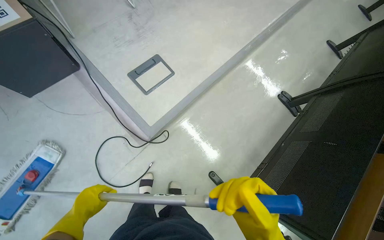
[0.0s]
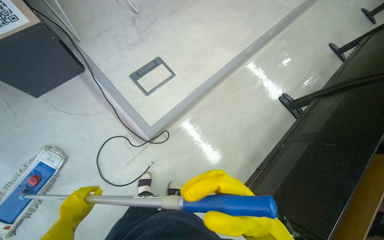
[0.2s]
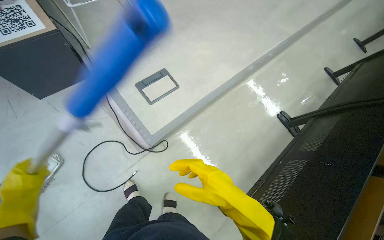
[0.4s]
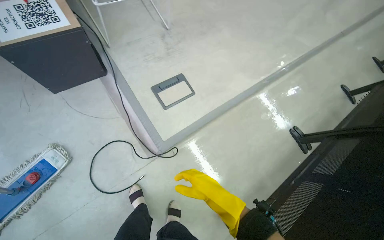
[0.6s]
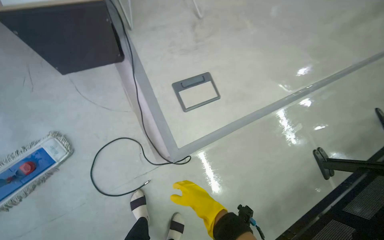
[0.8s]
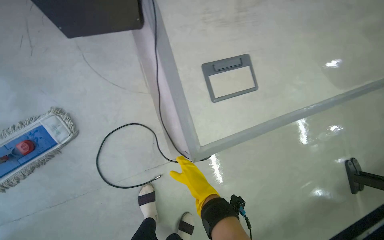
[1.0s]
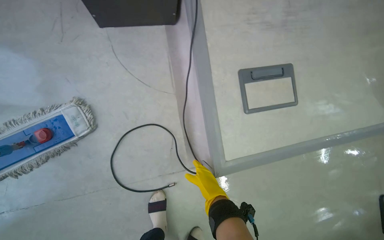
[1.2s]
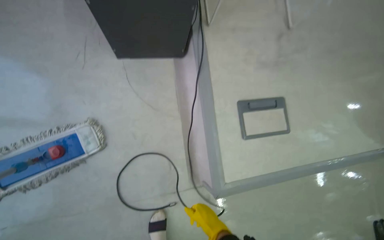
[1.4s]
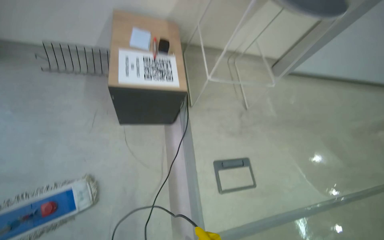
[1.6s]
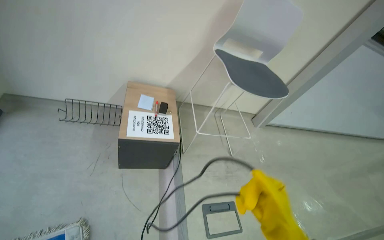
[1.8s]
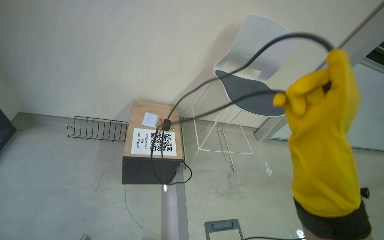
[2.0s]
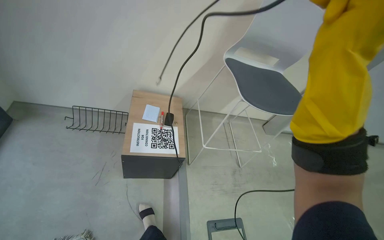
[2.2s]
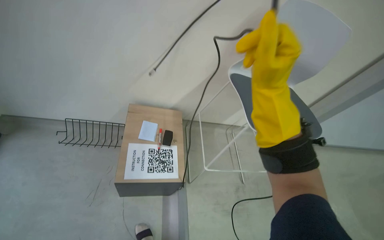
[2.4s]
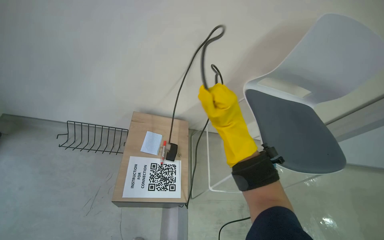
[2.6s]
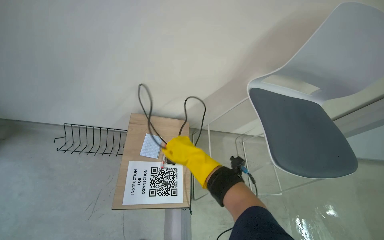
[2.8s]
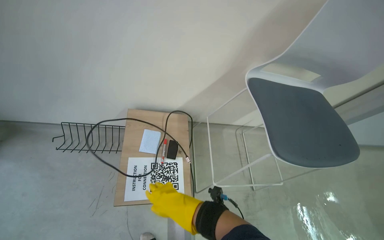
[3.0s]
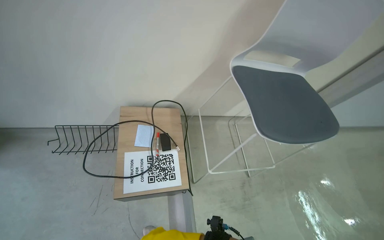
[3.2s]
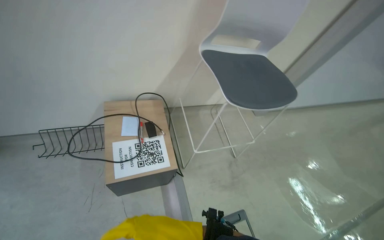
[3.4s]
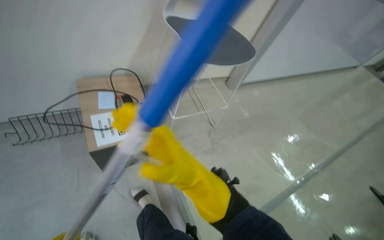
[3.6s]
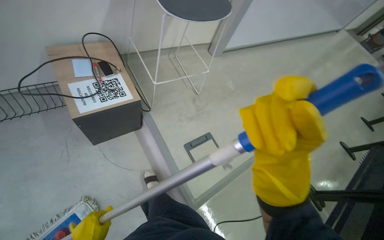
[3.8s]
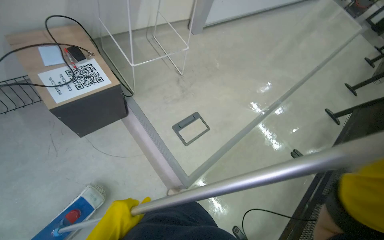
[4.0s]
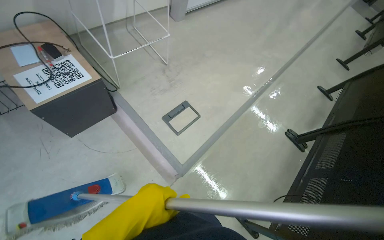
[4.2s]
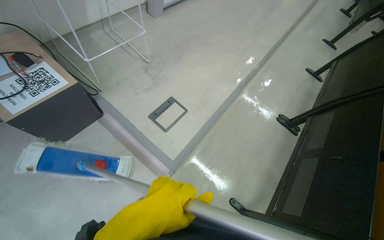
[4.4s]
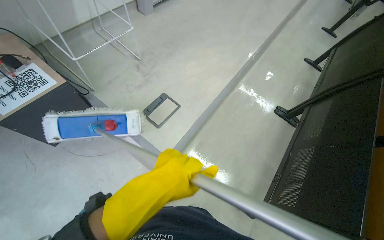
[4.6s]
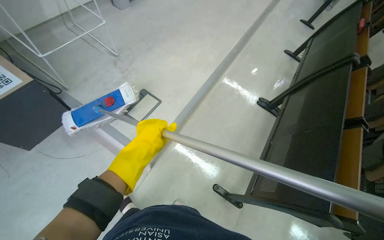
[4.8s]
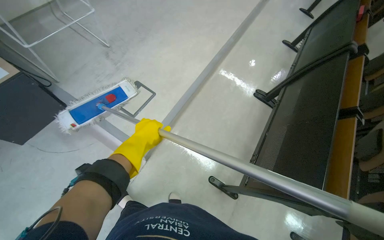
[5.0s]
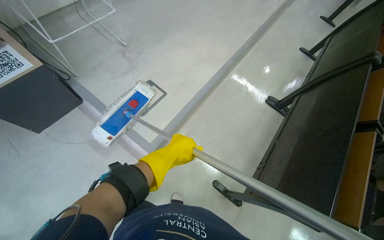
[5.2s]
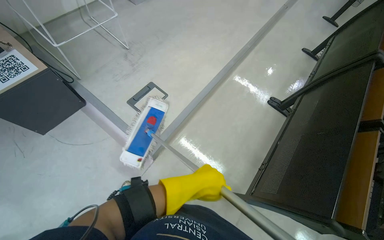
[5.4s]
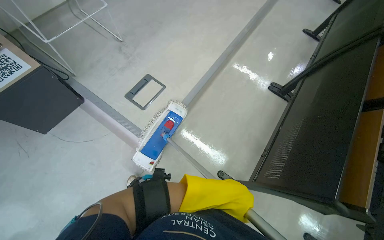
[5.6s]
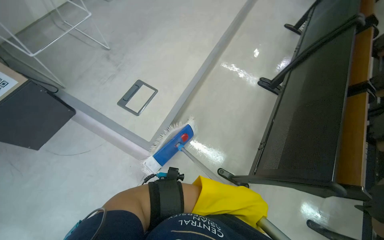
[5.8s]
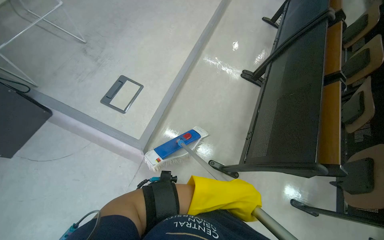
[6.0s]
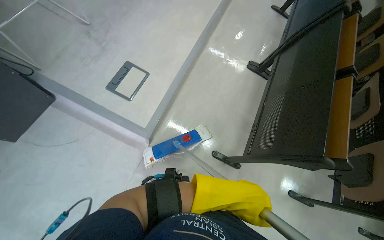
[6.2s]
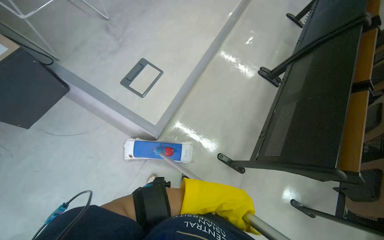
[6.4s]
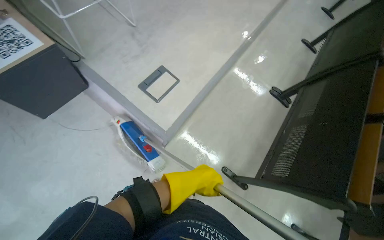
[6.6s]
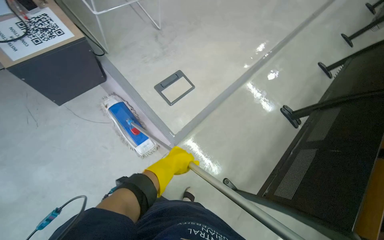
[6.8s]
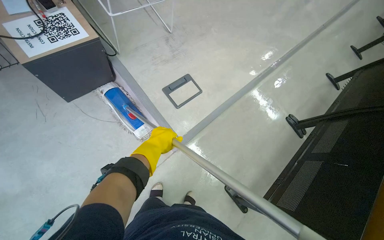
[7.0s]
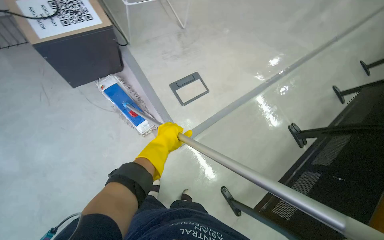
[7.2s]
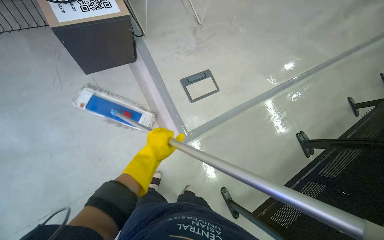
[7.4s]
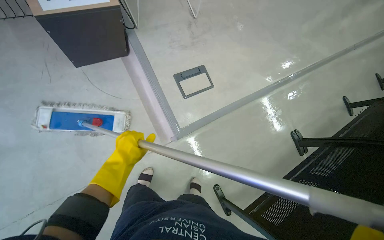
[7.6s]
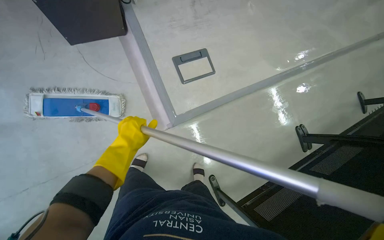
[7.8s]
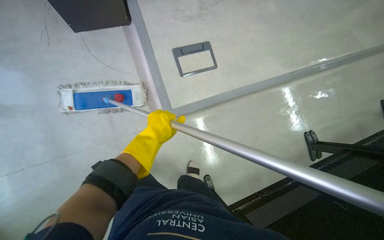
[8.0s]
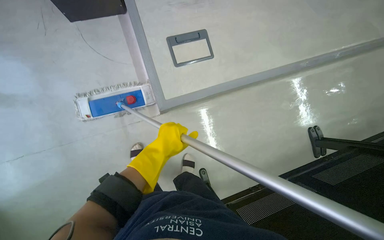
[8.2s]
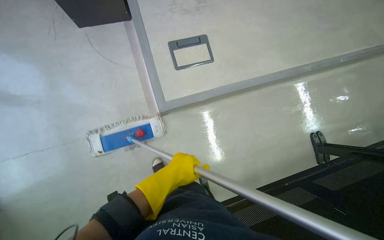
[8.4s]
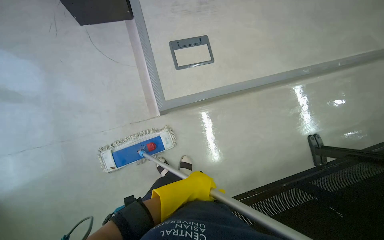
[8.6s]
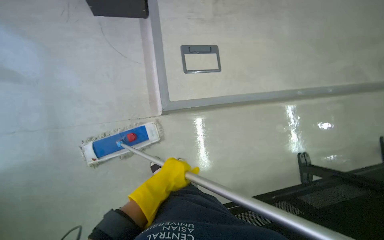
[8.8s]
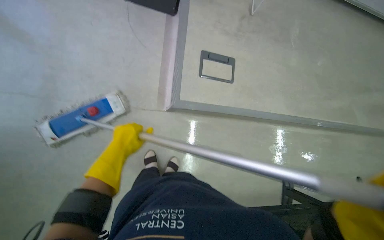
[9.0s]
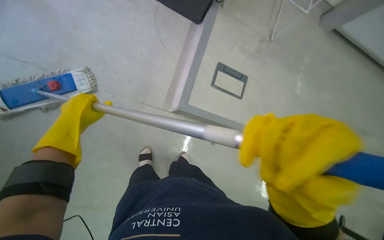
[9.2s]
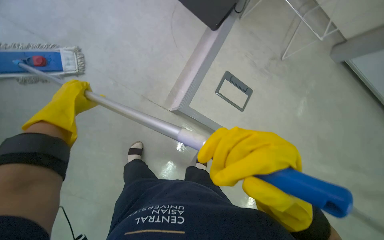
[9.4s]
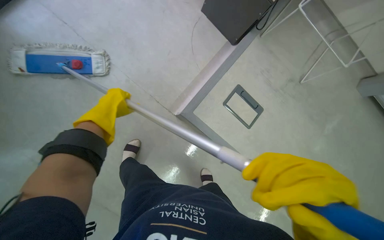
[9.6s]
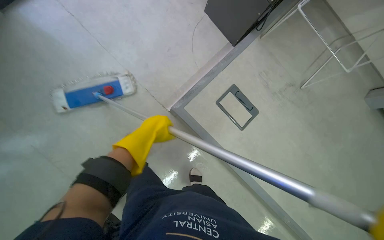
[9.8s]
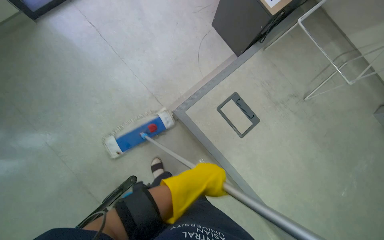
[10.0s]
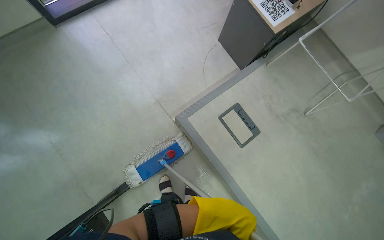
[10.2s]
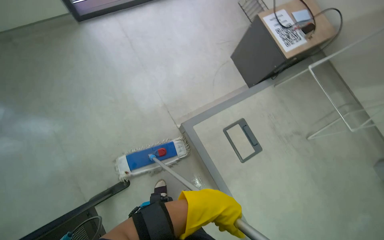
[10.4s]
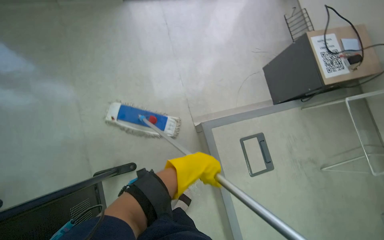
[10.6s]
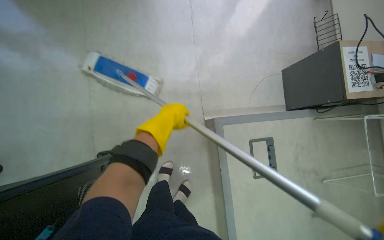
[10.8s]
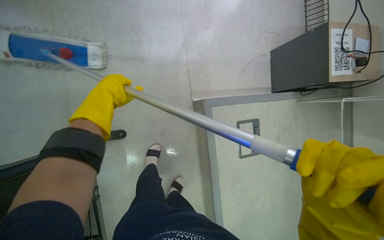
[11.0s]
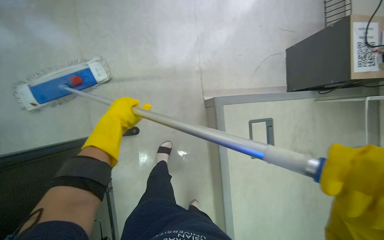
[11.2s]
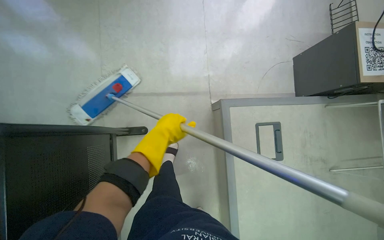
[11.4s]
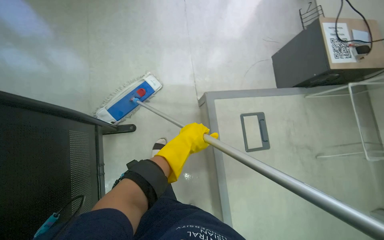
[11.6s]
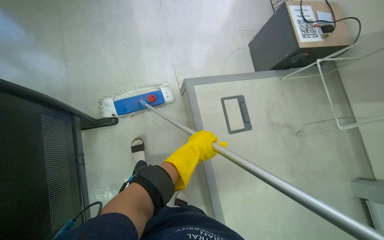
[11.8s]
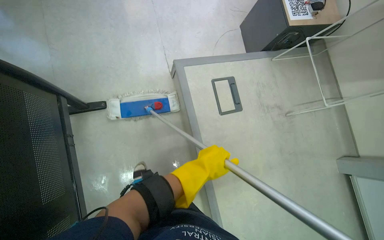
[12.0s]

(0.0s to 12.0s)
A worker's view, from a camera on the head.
Job: mopping floor.
The whole recording: Mopping building floor. The worker prepares the mop and mops the floor in the building hallway.
0.0s - 1.6s: The camera travels some 50 cm. The view tilts approximately 20 degrees upward. The scene turns about 35 degrees clockwise in the picture.
1.6s - 3.0s: The wearer moves some 50 cm.
4.4s - 6.0s: The left hand heads to the right, covering roughly 35 cm.
6.0s - 7.6s: The scene turns about 40 degrees clockwise in the picture. The left hand goes some 50 cm to the left.
7.6s - 9.0s: The scene rotates clockwise by roughly 30 degrees. The left hand goes to the right and returns, roughly 40 cm each way.
9.0s - 10.4s: The head rotates approximately 45 degrees to the left. The view tips upward by about 20 degrees.

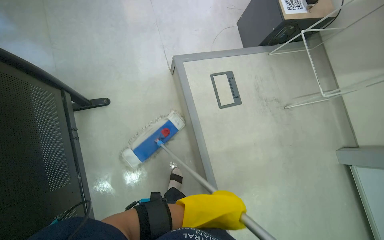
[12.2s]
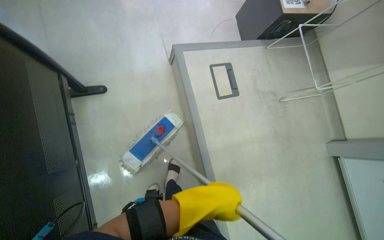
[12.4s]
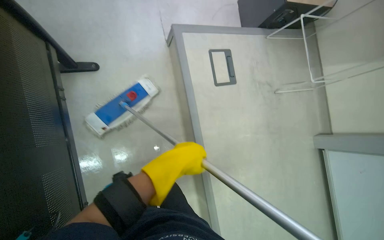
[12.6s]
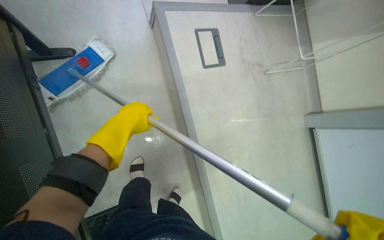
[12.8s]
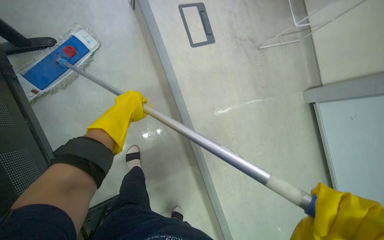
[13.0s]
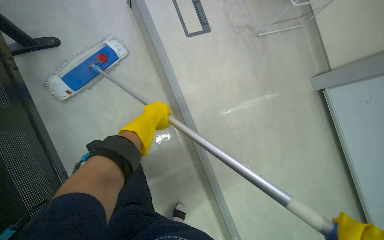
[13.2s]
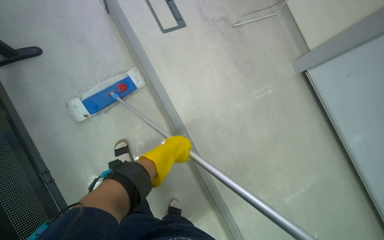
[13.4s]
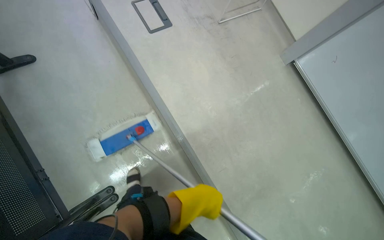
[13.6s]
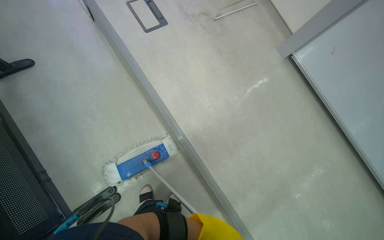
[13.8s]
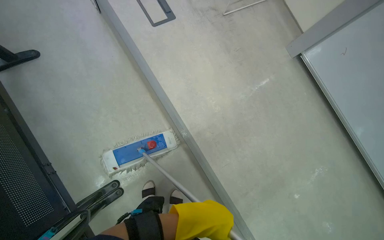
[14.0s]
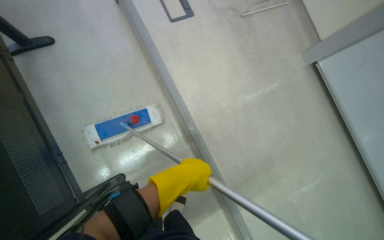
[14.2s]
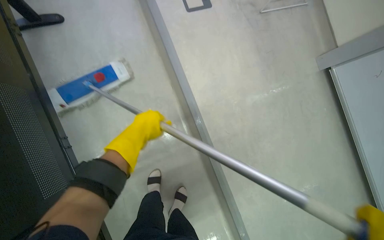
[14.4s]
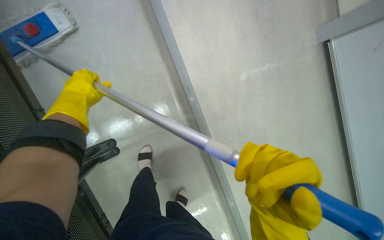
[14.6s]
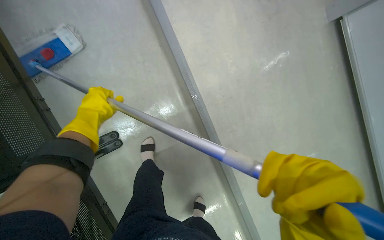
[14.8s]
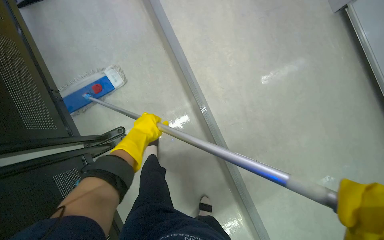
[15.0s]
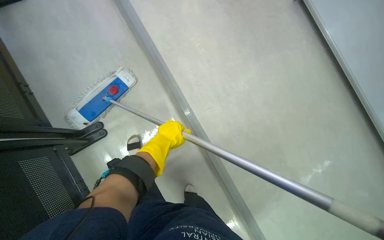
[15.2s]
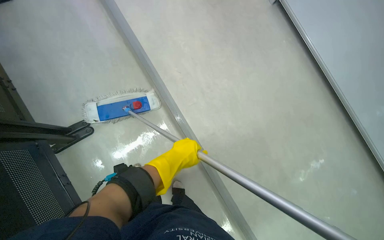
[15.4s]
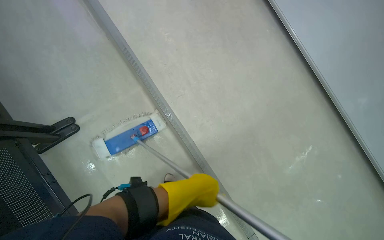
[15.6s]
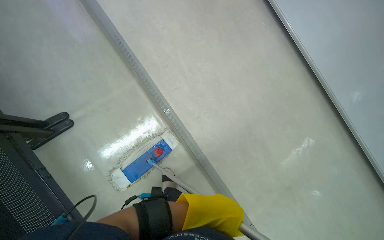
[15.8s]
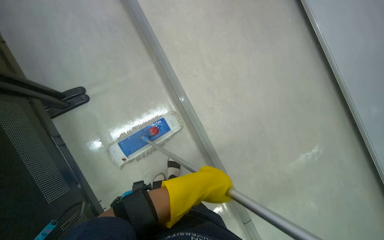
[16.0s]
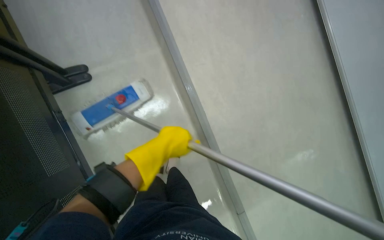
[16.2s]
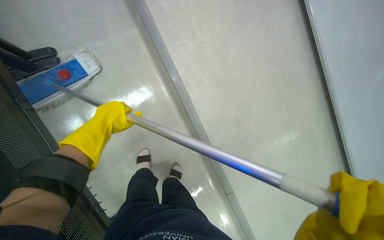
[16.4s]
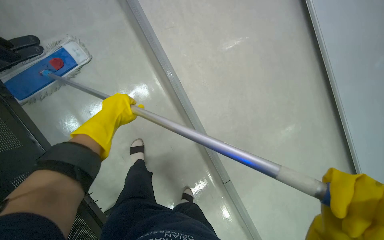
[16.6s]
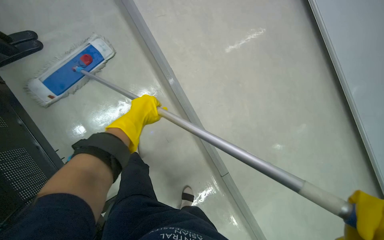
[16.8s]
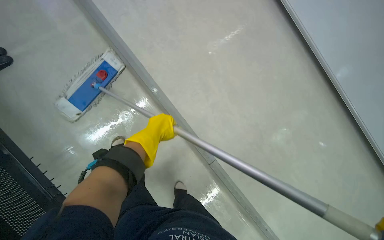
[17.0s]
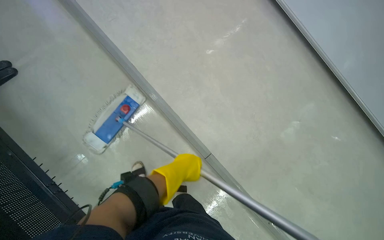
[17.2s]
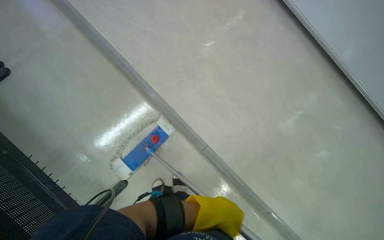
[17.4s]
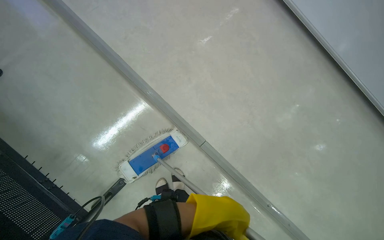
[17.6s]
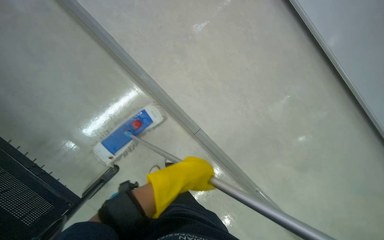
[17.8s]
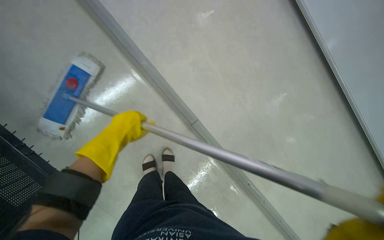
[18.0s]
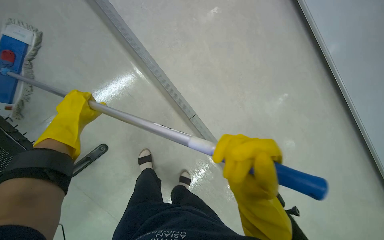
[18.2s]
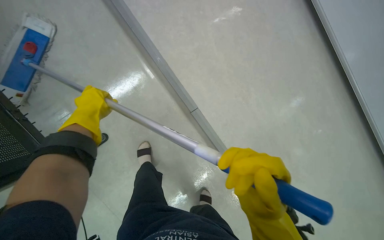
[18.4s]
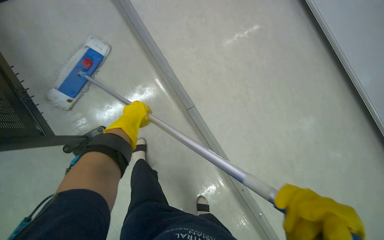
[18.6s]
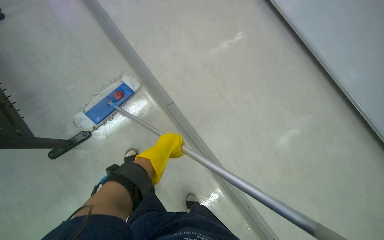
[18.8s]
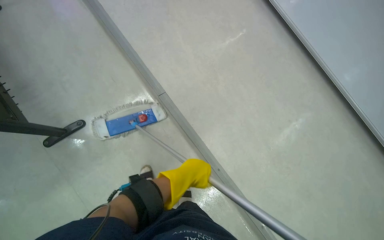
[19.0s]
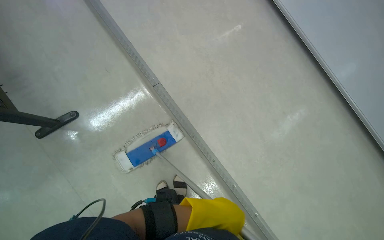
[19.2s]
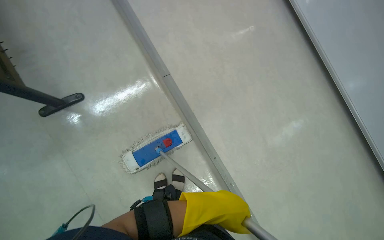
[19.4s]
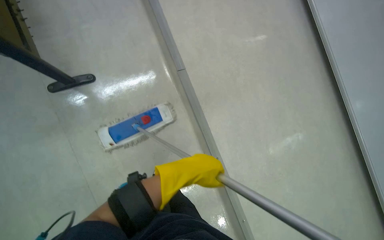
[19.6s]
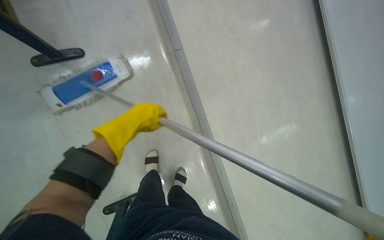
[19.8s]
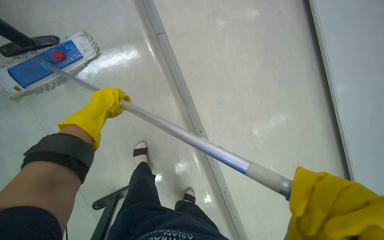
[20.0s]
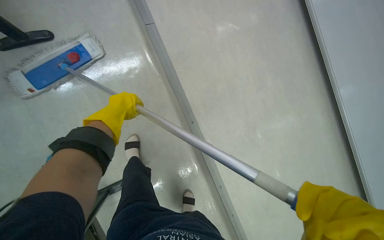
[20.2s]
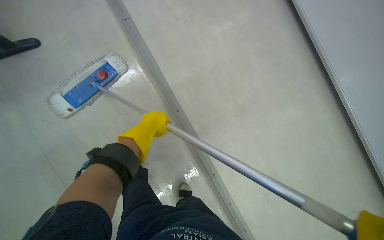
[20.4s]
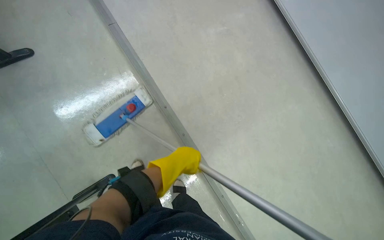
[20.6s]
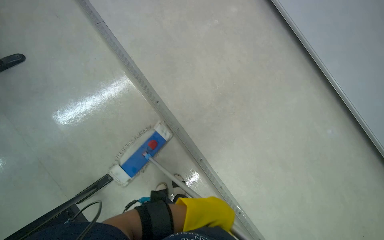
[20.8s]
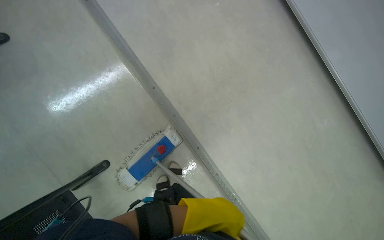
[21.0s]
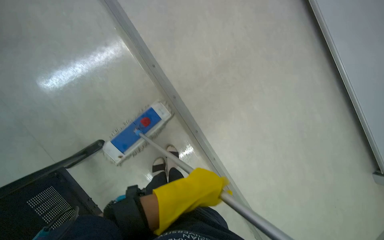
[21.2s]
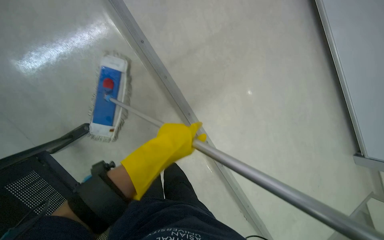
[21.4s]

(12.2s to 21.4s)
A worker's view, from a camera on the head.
Job: mopping floor.
The whole recording: Mopping building floor. The worker prepares the mop and mops the floor in the building hallway.
12.2s - 13.8s: The wearer moves some 50 cm.
16.8s - 18.4s: The view pans to the left by roughly 30 degrees. The view tips upward by about 25 degrees.
18.4s - 19.8s: The view tilts roughly 15 degrees upward. The left hand moves down the picture and to the right, approximately 15 cm.
